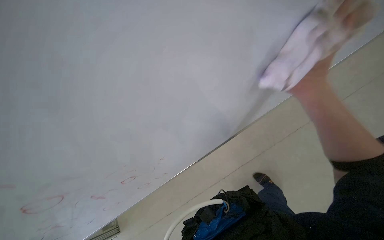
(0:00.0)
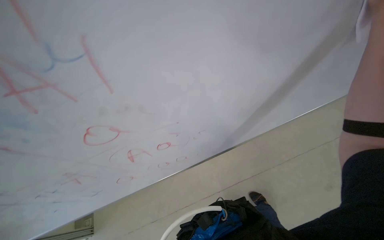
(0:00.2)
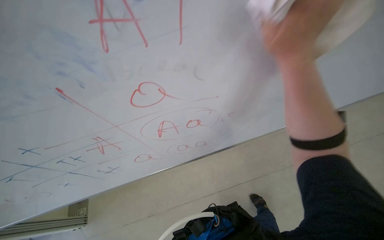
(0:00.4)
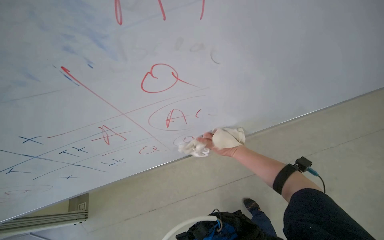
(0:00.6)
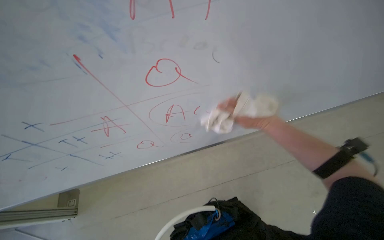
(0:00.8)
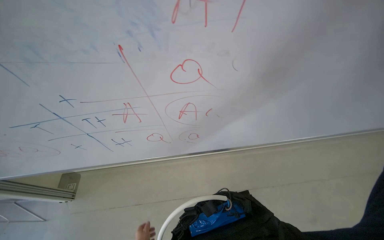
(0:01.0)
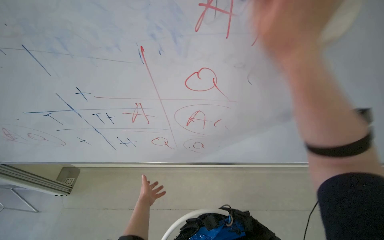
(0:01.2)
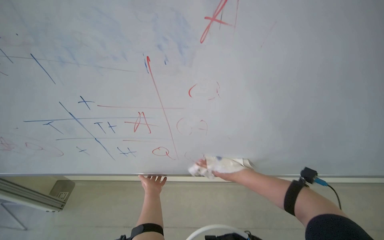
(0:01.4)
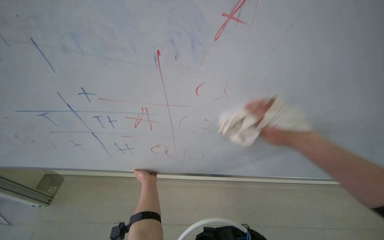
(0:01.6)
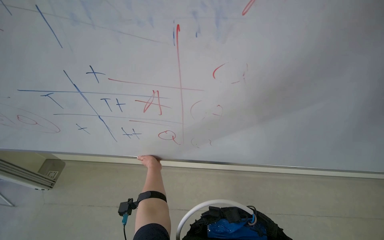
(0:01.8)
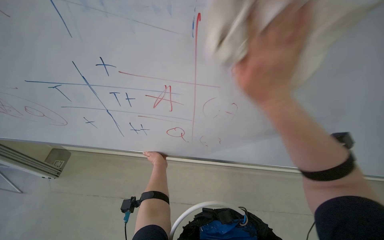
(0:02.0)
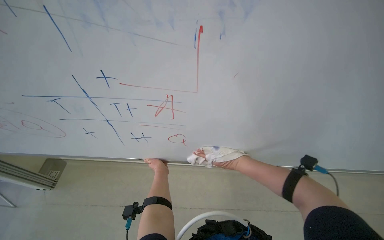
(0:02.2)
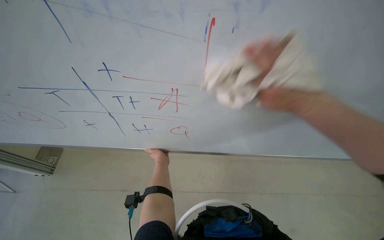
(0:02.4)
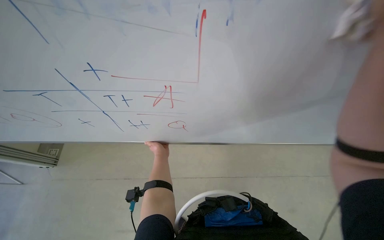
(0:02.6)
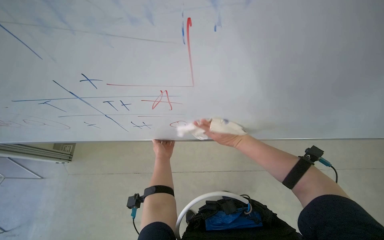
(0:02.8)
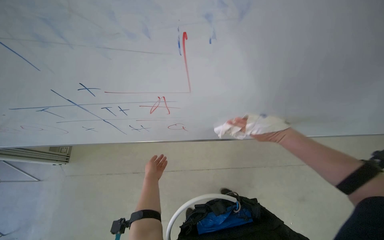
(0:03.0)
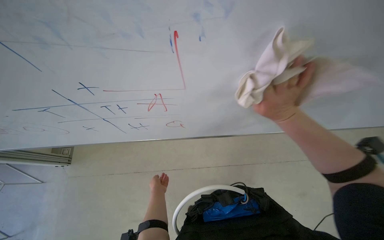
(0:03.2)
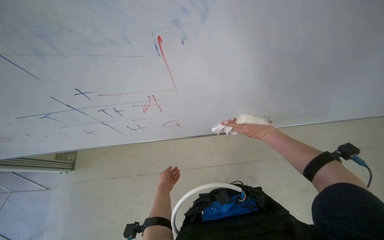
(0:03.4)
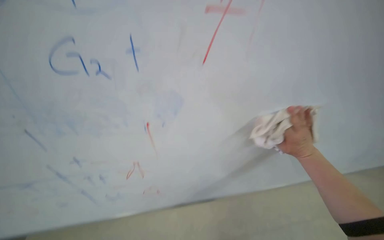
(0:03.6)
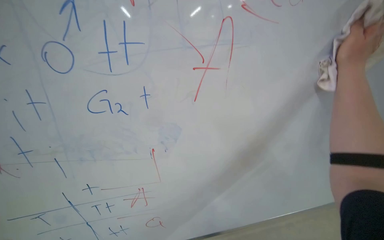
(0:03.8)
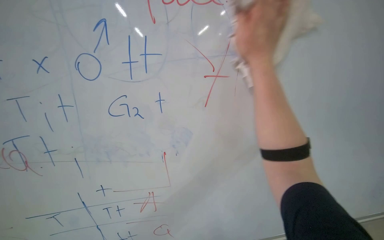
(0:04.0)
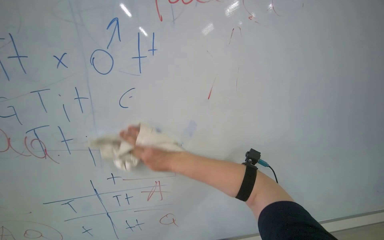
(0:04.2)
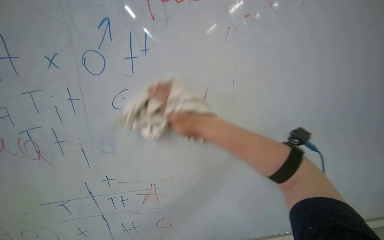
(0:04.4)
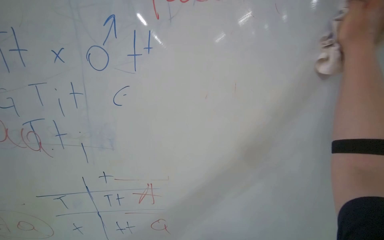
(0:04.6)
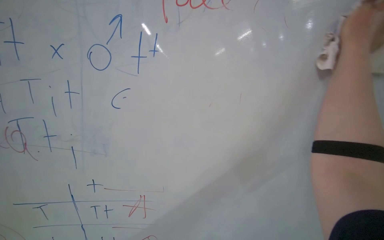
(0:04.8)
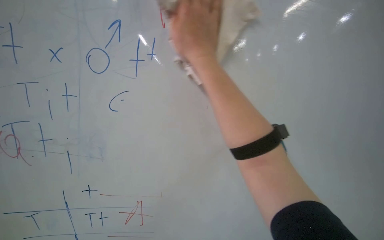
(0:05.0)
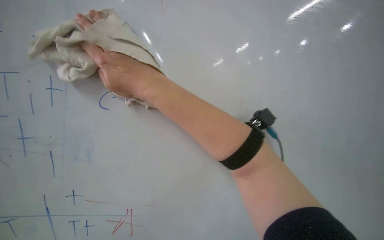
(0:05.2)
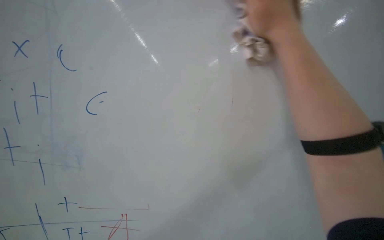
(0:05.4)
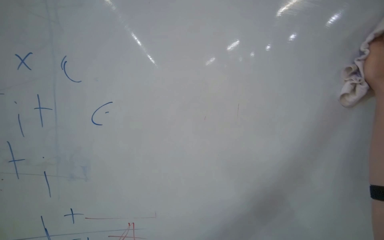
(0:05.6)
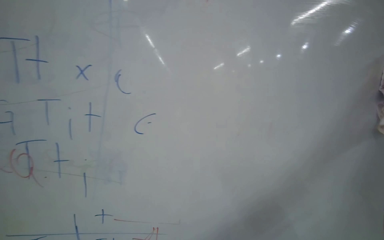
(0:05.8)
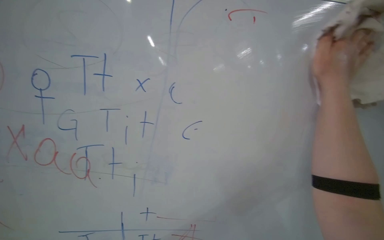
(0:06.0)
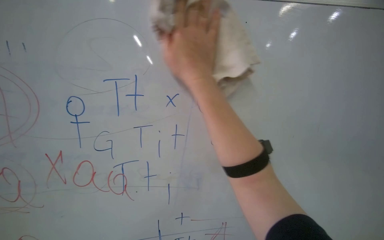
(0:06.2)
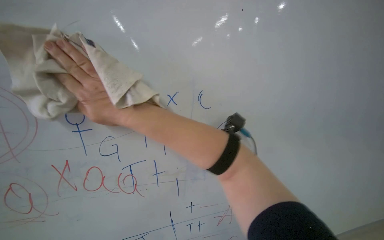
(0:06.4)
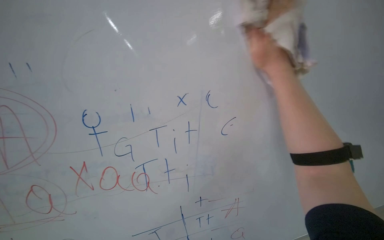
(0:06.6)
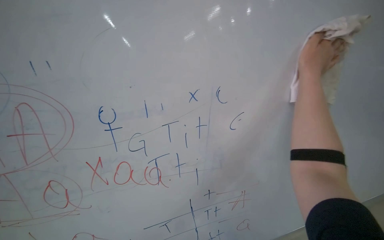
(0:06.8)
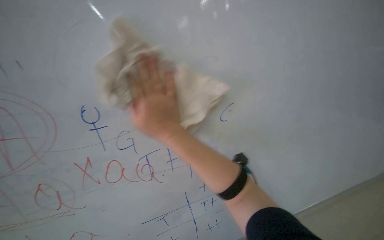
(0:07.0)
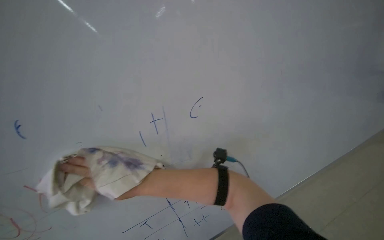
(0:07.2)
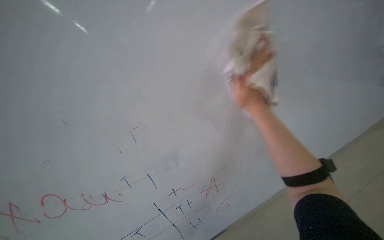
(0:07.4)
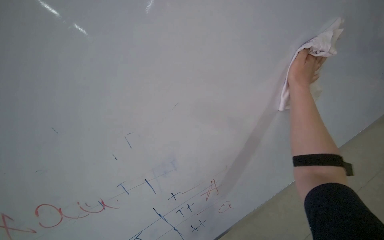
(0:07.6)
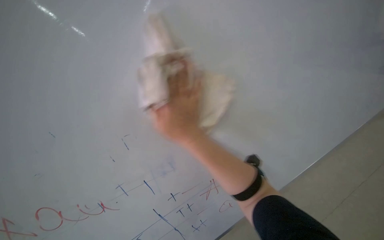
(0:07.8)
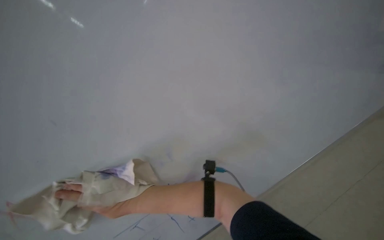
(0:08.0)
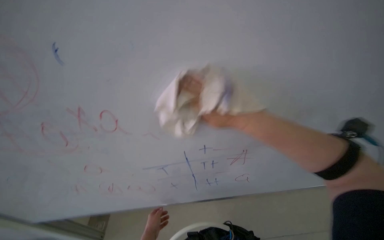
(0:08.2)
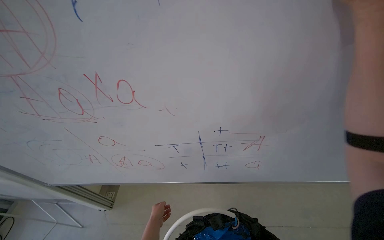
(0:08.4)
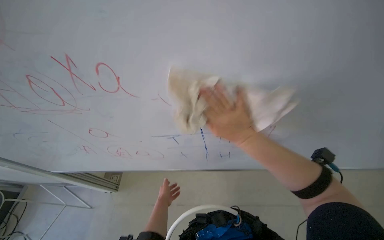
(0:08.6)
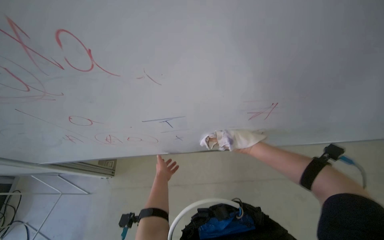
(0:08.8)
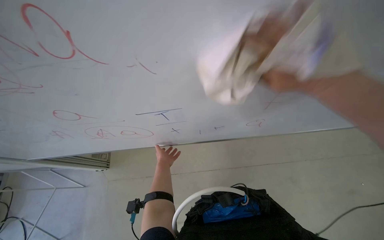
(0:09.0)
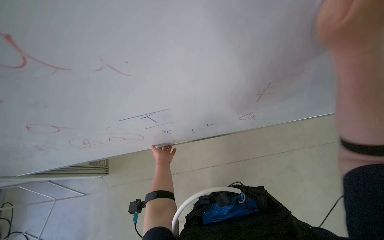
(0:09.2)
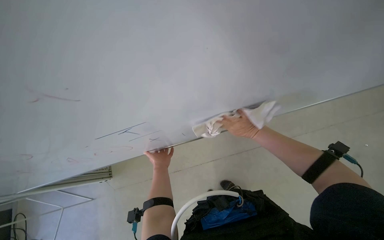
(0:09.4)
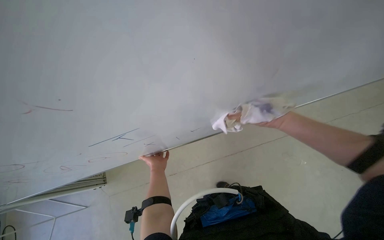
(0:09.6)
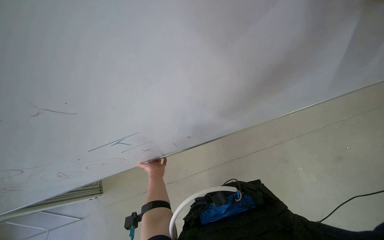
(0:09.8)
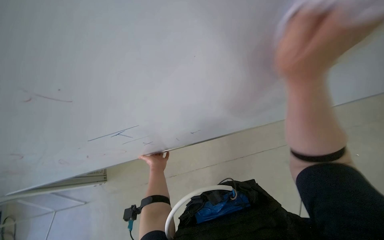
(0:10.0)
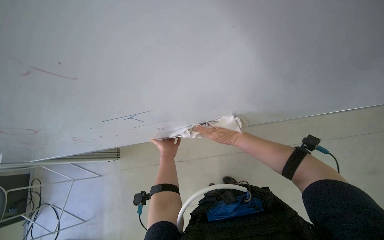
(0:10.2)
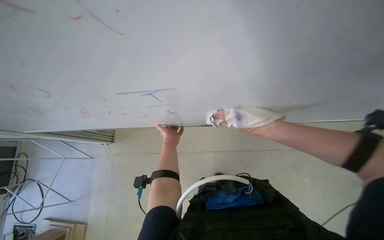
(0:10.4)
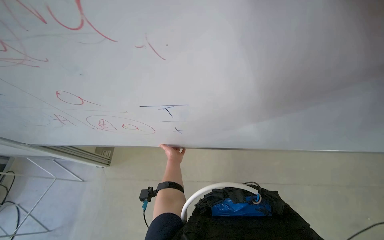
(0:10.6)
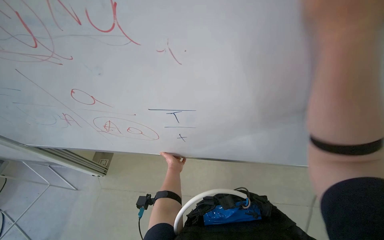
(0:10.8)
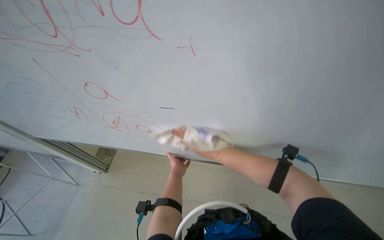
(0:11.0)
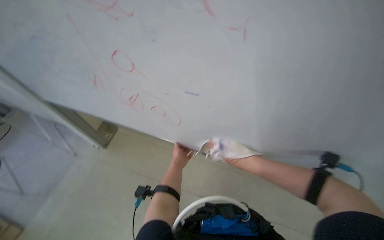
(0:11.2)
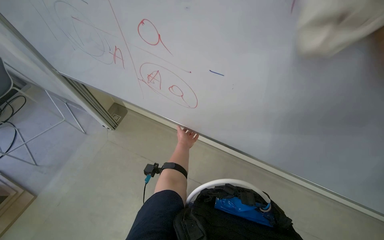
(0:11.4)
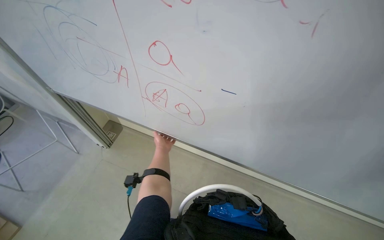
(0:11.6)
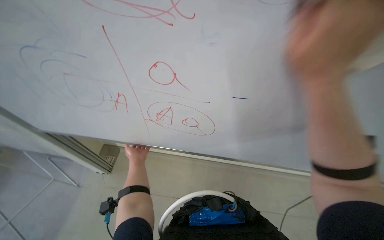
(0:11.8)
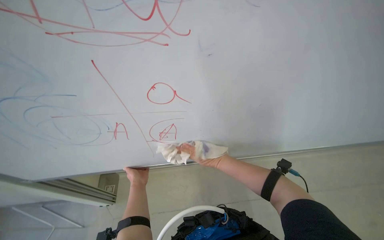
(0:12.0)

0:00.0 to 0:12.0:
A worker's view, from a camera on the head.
Job: wiping surfaces.
The whole recording: Preparing and cleaning whiteboard. The worker continues cleaning the whiteboard with a cloth.
0:00.0 to 0:01.6: The view tilts approximately 15 degrees upward. The scene rotates clockwise by roughly 30 degrees. The right hand goes nearer and farther, approximately 20 cm each way, reversing 2 times.
0:01.6 to 0:03.0: The view tilts about 20 degrees downward.
0:03.0 to 0:04.4: The view tips upward by roughly 15 degrees.
0:04.4 to 0:06.0: The right hand goes left and right, about 15 cm each way, reversing 2 times.
0:06.0 to 0:07.6: The wearer looks about 15 degrees further downward. The right hand moves left and right over about 40 cm, changing direction 3 times.
0:07.6 to 0:09.0: The camera pitches downward, by roughly 40 degrees.
0:10.4 to 0:12.0: The view tilts roughly 30 degrees upward.

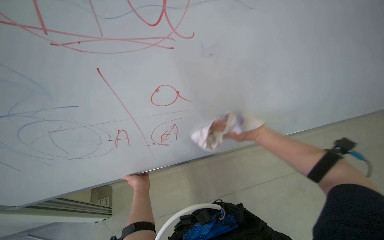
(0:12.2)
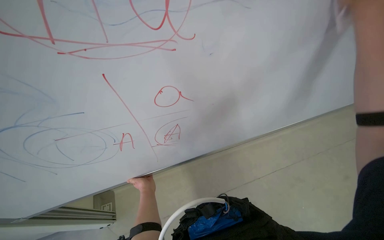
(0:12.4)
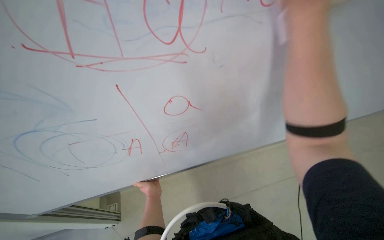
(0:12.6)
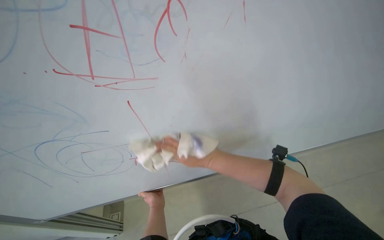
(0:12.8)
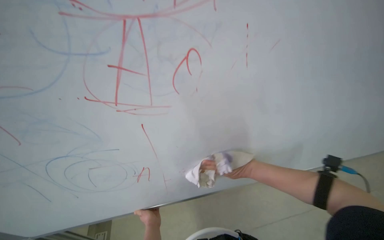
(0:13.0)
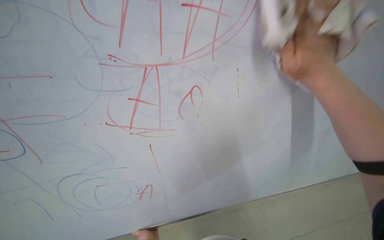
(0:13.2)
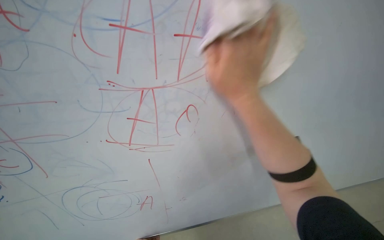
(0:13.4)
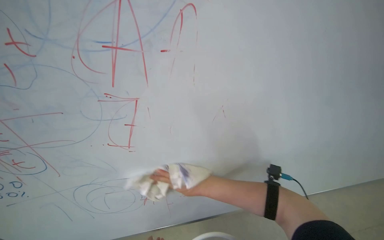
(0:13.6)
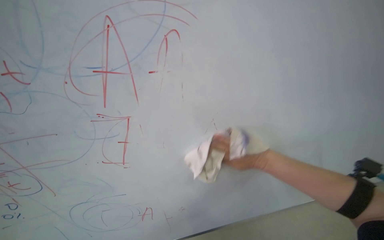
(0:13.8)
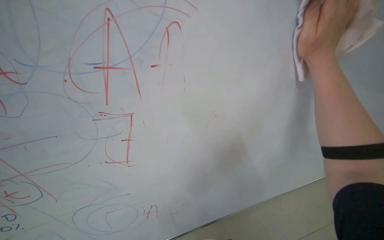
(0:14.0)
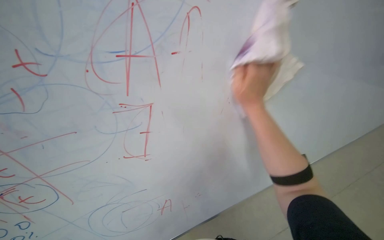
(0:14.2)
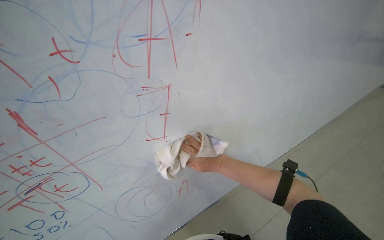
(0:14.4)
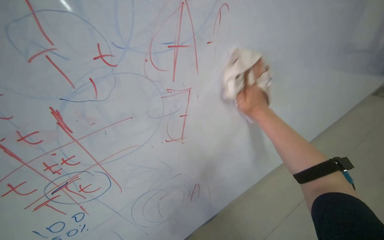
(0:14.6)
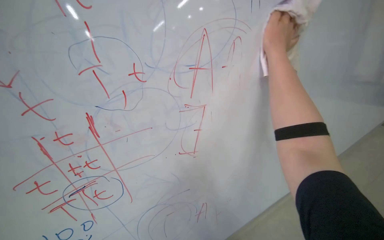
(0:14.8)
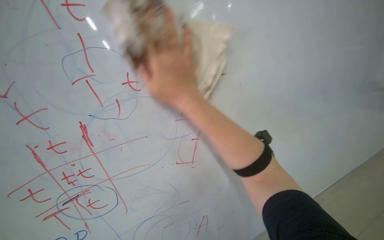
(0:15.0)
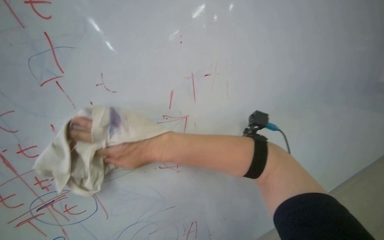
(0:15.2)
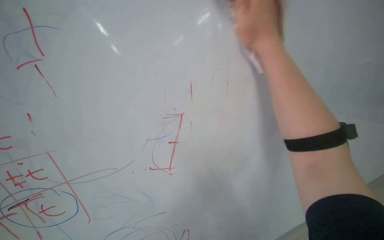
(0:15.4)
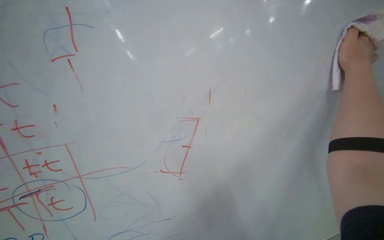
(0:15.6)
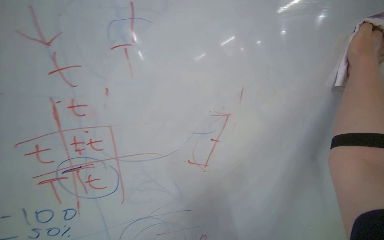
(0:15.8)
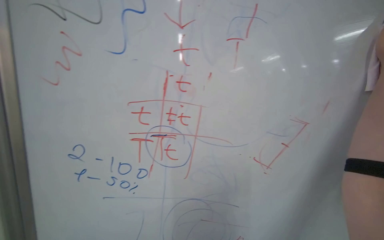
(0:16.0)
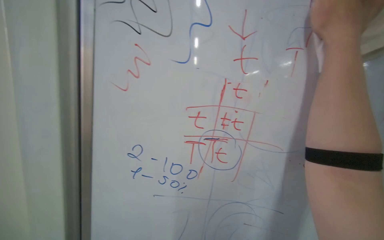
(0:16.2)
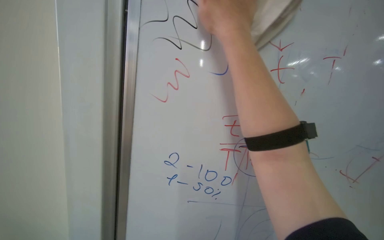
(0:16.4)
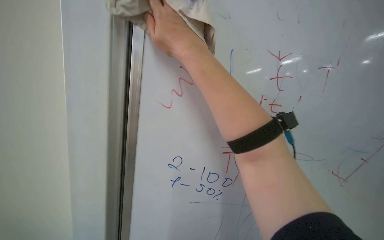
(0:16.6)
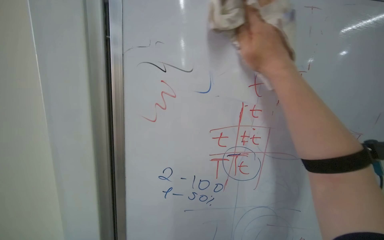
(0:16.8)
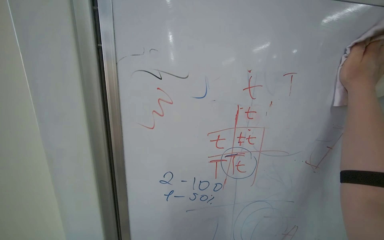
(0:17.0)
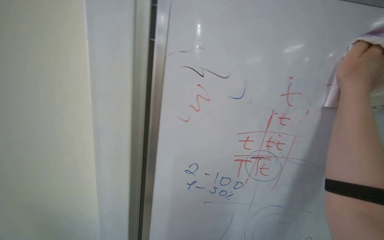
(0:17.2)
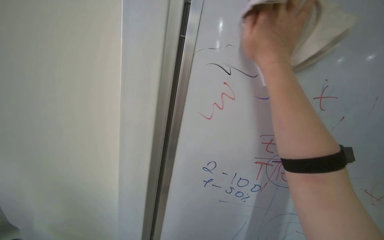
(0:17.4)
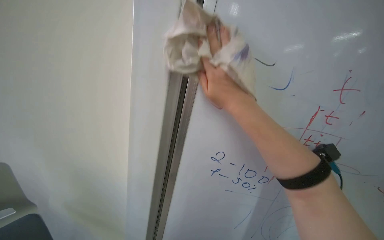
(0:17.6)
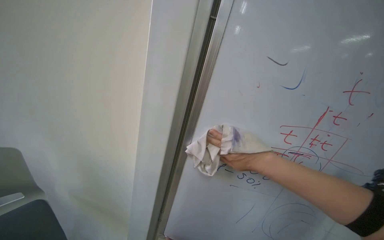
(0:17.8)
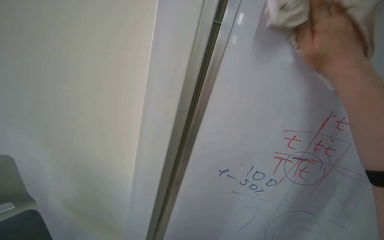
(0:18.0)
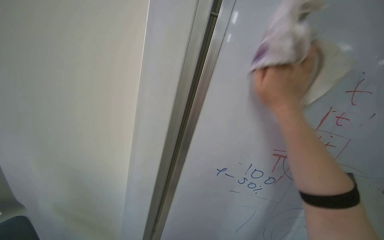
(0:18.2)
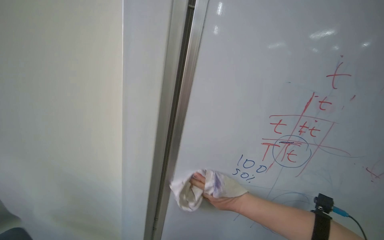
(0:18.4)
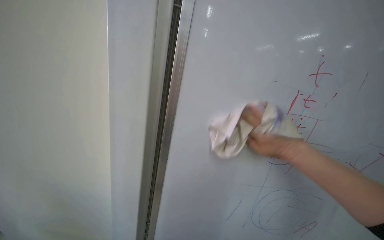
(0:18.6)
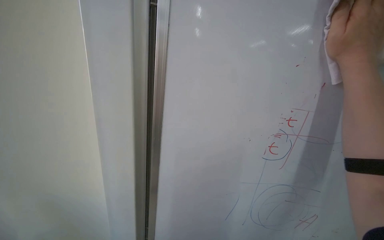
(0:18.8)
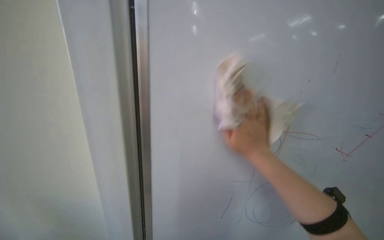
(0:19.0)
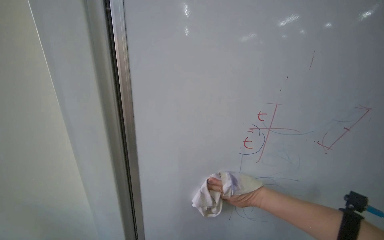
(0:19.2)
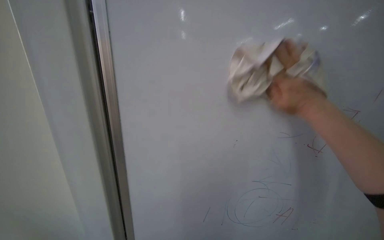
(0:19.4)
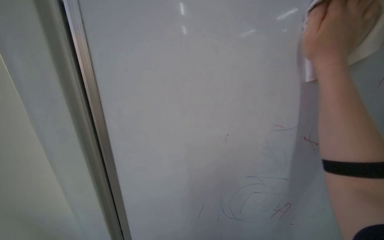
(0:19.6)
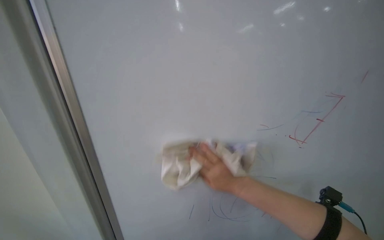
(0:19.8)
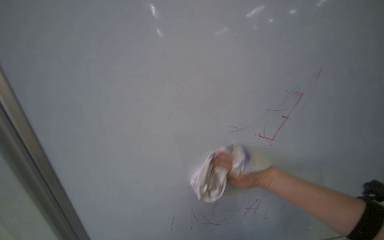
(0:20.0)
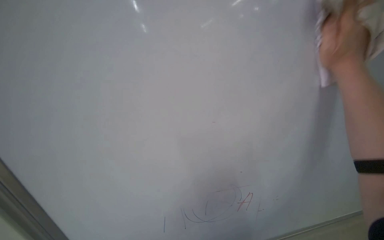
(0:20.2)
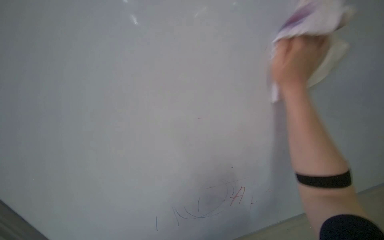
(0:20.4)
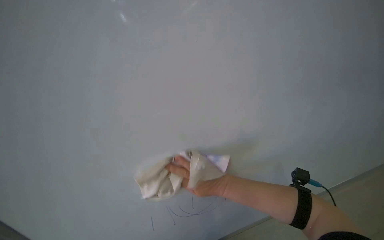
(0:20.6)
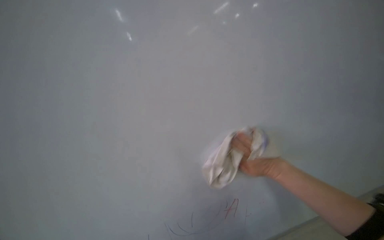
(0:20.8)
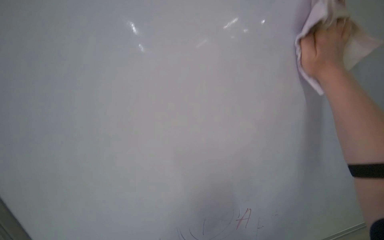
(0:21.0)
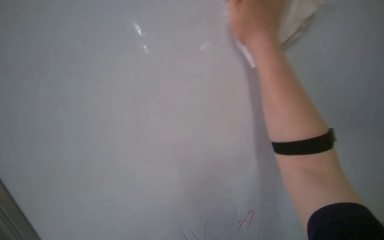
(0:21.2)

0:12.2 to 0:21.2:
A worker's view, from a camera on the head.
Job: wiping surfaces.
The whole recording: Preparing and cleaning whiteboard. The worker continues cleaning the whiteboard with a cloth.
0:12.2 to 0:13.8: The camera is aimed roughly 30 degrees further to the left. The view tilts some 20 degrees upward.
0:15.2 to 0:16.6: The head rotates about 30 degrees to the left. The camera pitches upward, by about 20 degrees.
0:16.6 to 0:18.2: The wearer looks some 15 degrees further to the left. The right hand swings left and right, roughly 35 cm each way, with 2 reversals.
0:19.8 to 0:21.2: The wearer looks roughly 15 degrees further downward.
